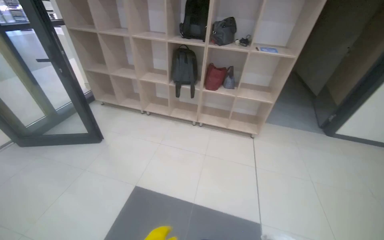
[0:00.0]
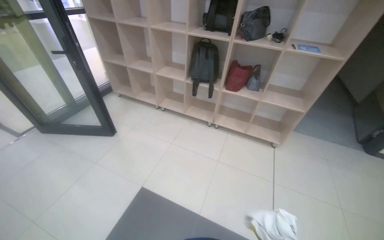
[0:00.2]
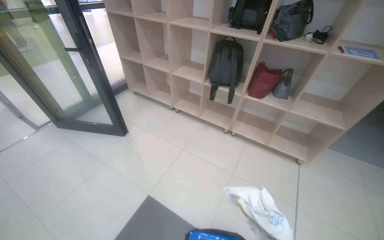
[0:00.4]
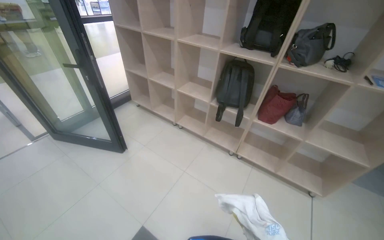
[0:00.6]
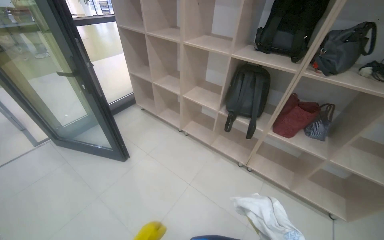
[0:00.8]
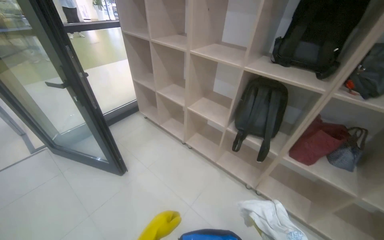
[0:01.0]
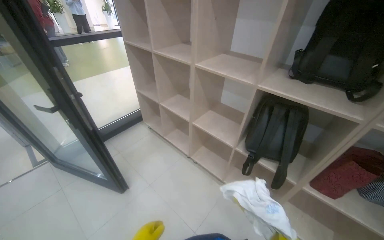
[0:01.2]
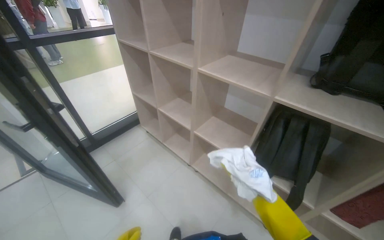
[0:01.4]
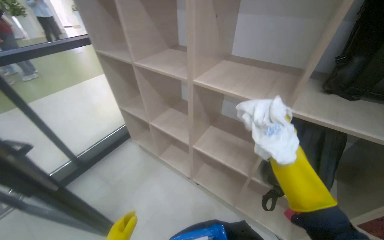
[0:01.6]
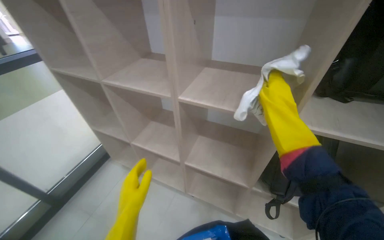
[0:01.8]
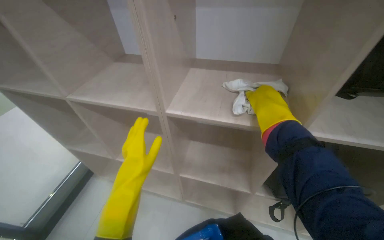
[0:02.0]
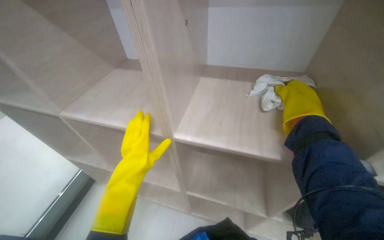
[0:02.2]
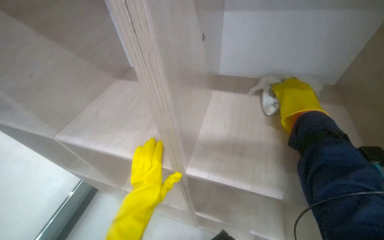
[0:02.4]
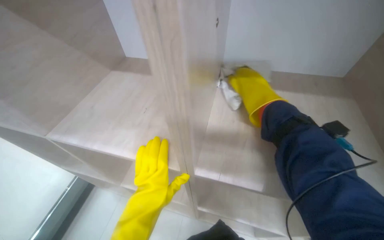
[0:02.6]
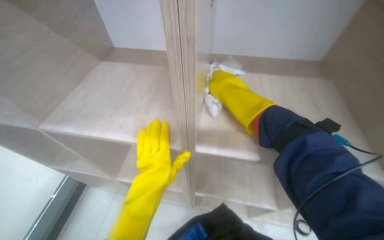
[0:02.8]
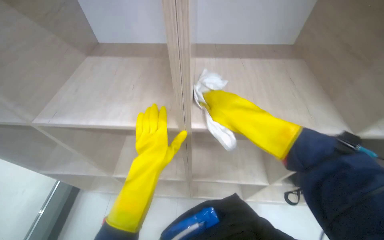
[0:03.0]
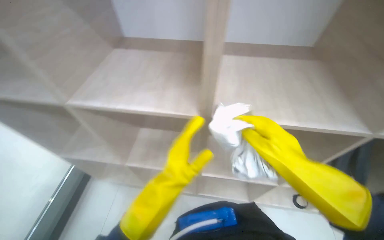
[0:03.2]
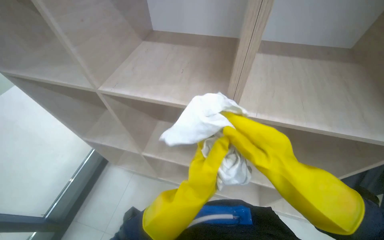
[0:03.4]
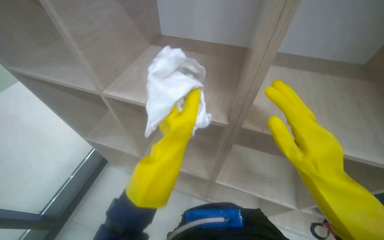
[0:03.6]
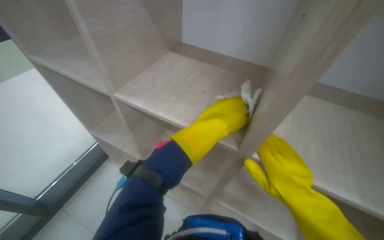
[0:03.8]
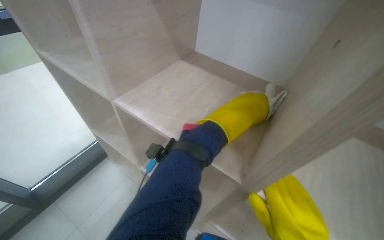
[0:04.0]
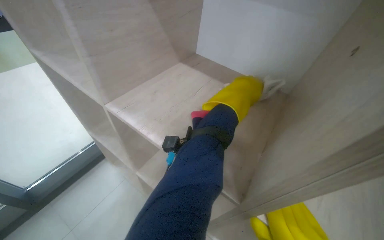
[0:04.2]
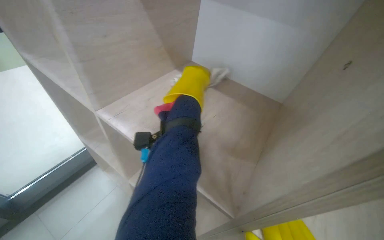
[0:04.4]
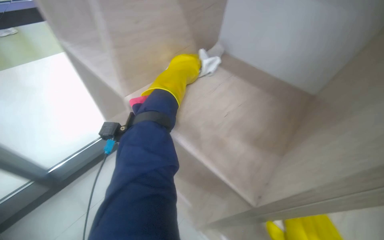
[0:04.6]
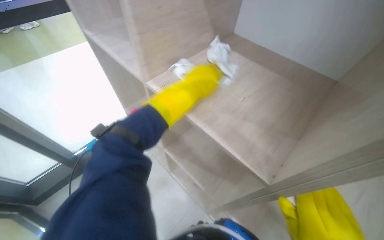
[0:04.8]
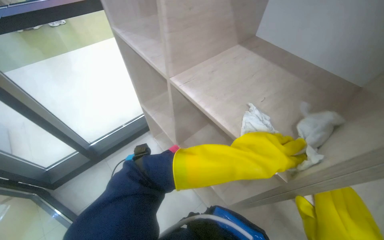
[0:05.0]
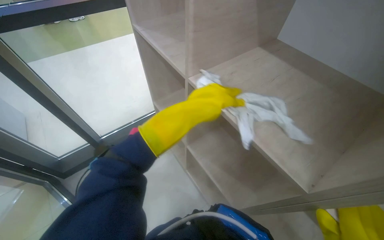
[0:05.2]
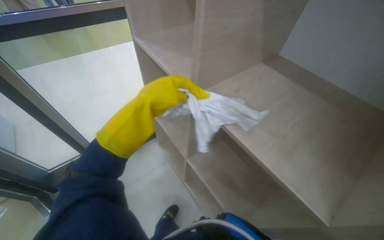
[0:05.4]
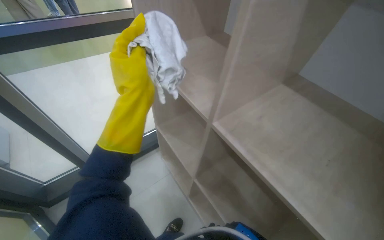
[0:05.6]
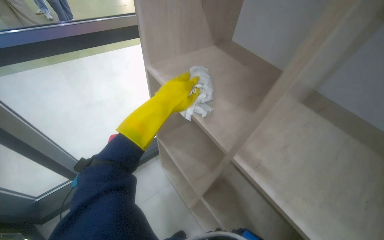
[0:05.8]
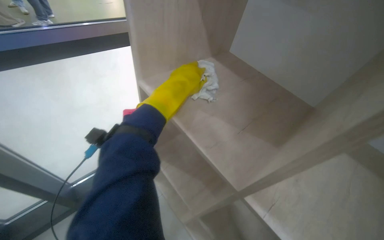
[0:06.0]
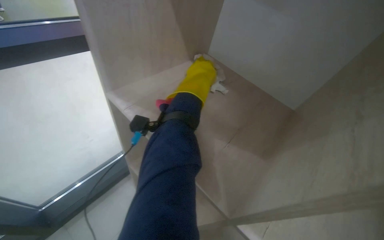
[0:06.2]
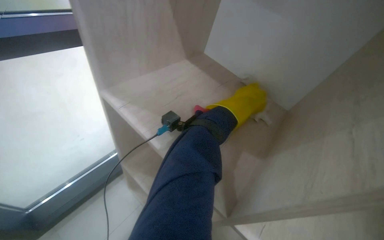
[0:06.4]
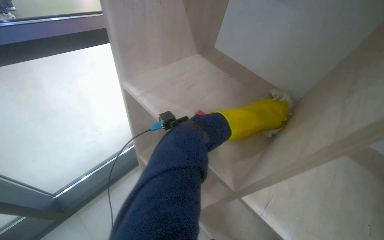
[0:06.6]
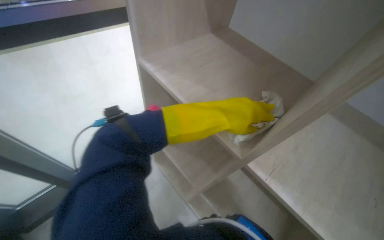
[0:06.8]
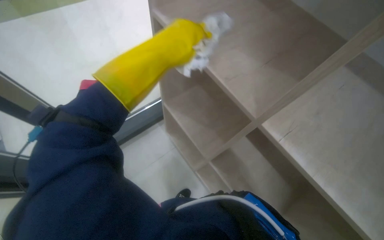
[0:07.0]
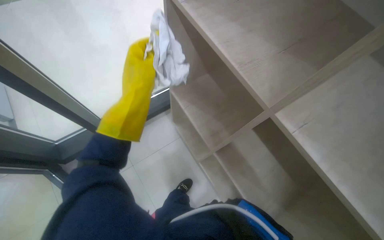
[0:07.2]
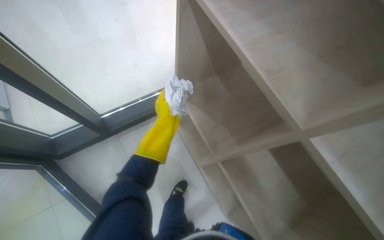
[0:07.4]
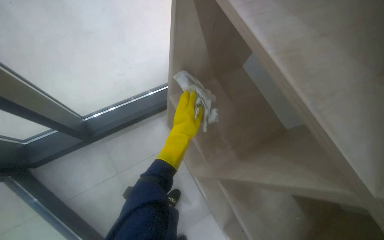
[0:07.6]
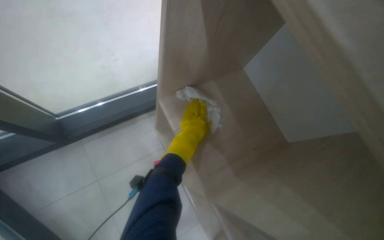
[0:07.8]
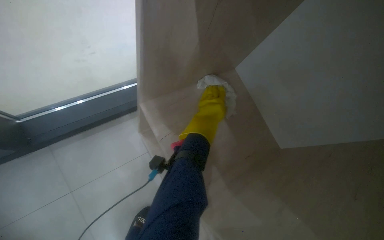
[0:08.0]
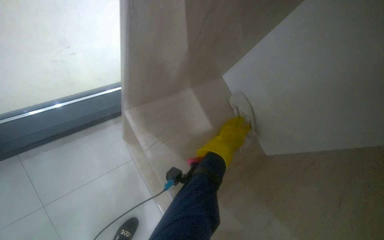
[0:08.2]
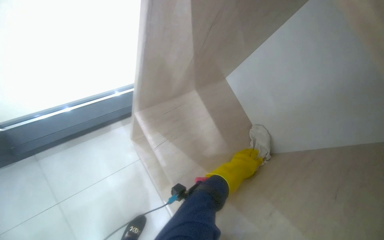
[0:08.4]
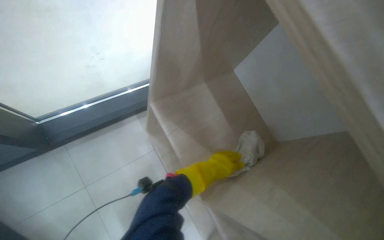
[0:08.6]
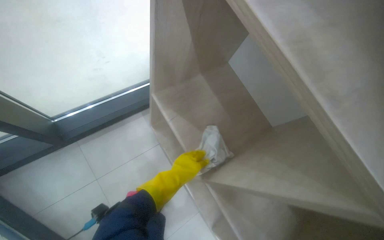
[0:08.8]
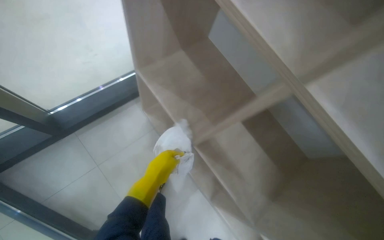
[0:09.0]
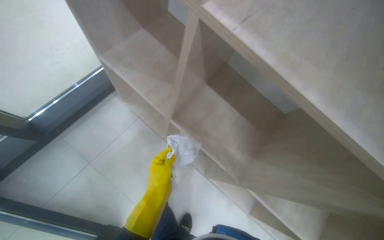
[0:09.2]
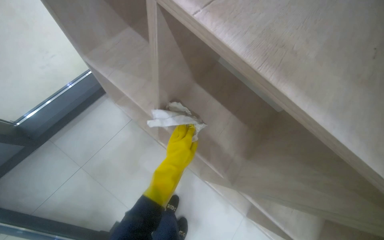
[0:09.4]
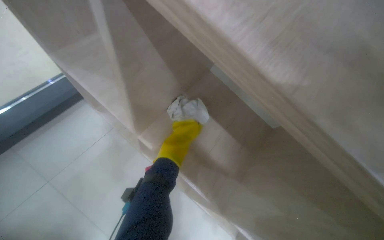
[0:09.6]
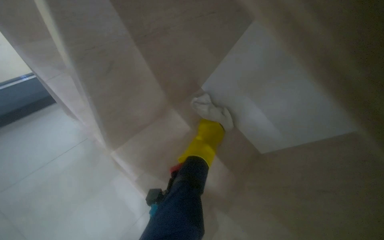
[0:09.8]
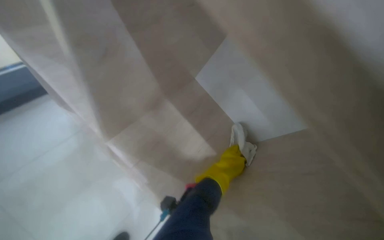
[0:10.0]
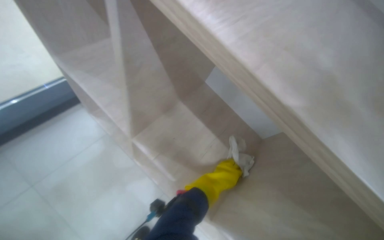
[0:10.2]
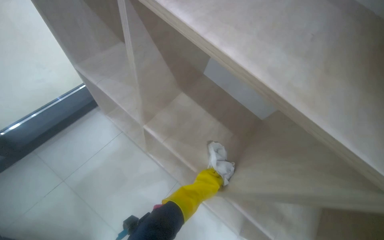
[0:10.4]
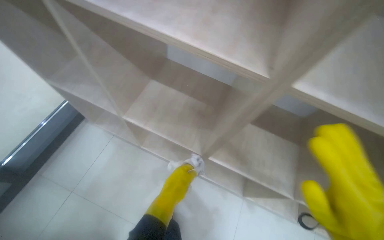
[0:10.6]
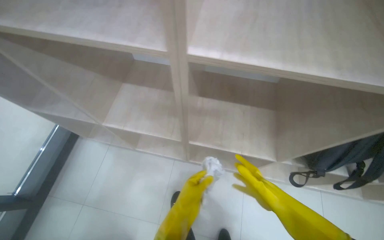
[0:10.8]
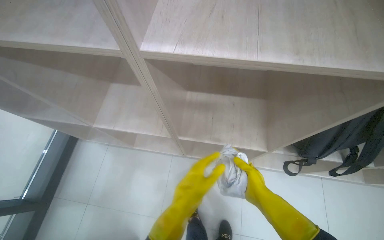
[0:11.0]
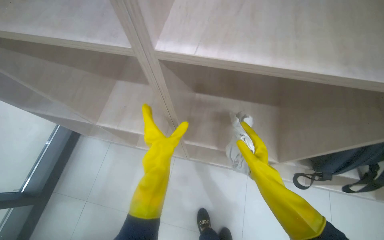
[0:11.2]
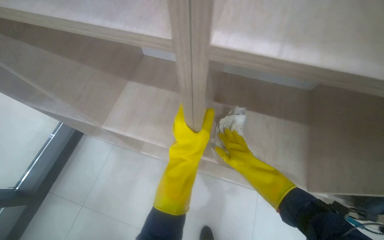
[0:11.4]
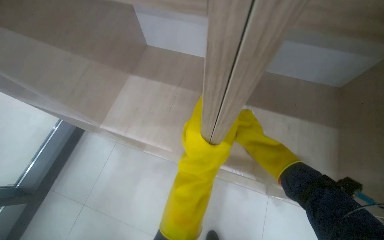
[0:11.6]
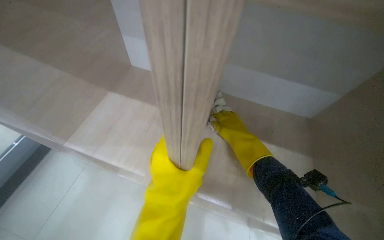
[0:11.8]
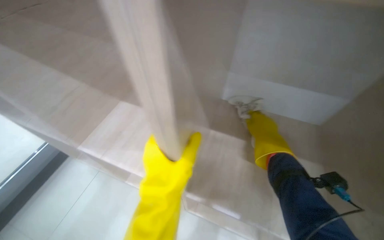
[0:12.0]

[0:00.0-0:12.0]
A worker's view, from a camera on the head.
Job: wiping surfaces.
The whole recording: Wiping shelves of cabinet. The worker wipes the shelves of a wooden cabinet with a white cloth.
0.0 to 1.6 s: The camera travels some 1.5 m. The head rotates about 20 degrees to the left.
1.6 to 3.0 s: The wearer looks about 35 degrees further to the right.
3.0 to 4.4 s: The left hand travels up the picture by about 35 cm.
6.0 to 7.6 s: The left hand moves farther from the camera and down the picture, roughly 25 cm, and travels to the right and back again, about 20 cm each way.
7.6 to 9.0 s: The view pans to the right by roughly 20 degrees. The left hand shifts approximately 20 cm down the picture and nearer to the camera, and travels to the right and back again, roughly 15 cm each way.
9.0 to 10.4 s: The left hand heads to the right and farther from the camera, covering about 35 cm.
10.4 to 12.0 s: Everything in view rotates approximately 25 degrees counterclockwise.

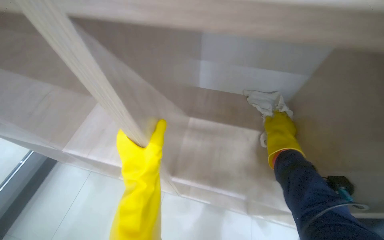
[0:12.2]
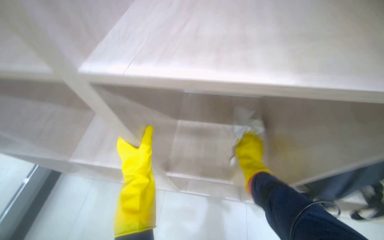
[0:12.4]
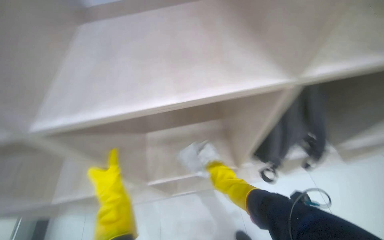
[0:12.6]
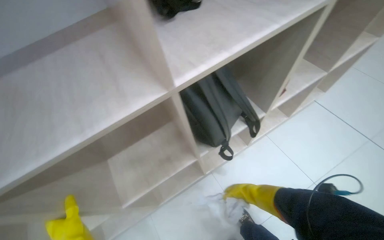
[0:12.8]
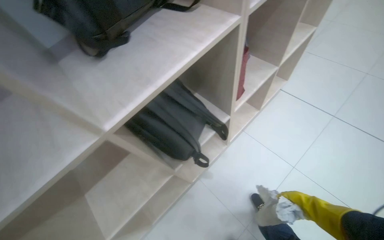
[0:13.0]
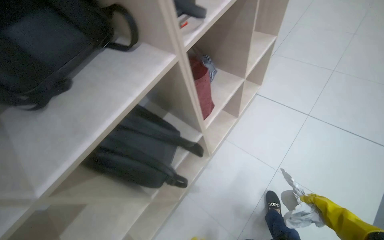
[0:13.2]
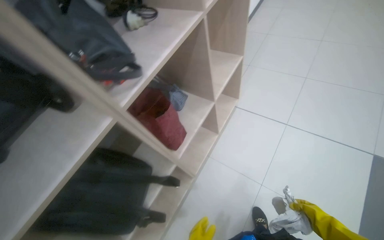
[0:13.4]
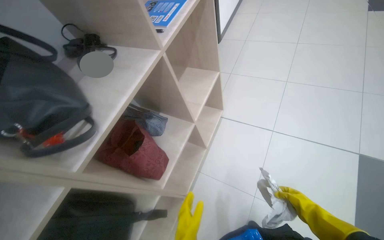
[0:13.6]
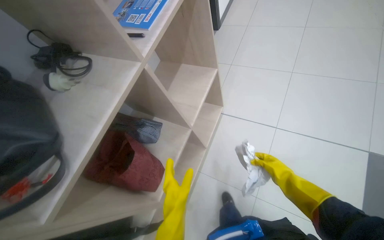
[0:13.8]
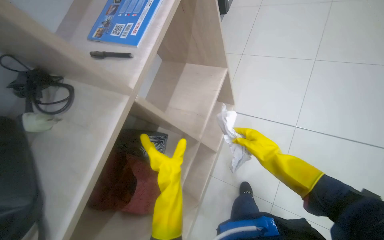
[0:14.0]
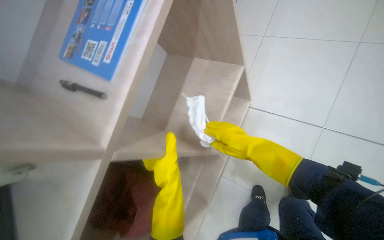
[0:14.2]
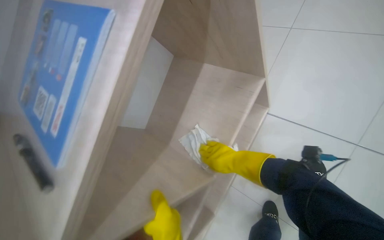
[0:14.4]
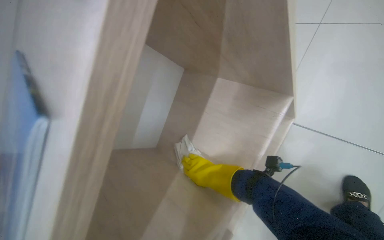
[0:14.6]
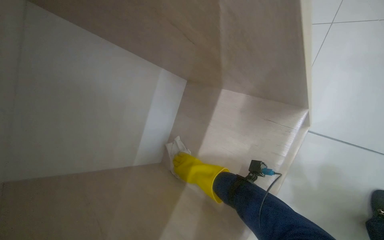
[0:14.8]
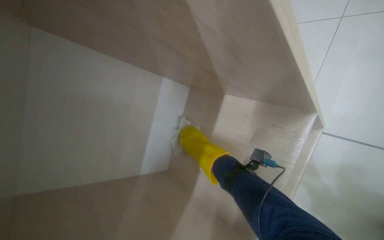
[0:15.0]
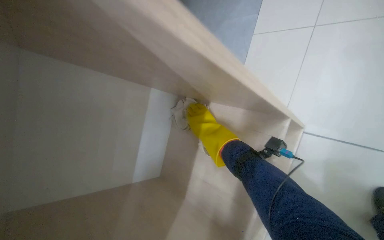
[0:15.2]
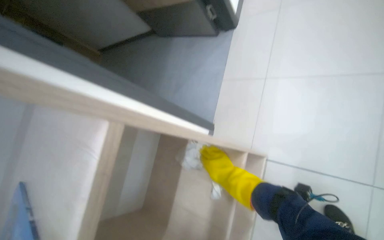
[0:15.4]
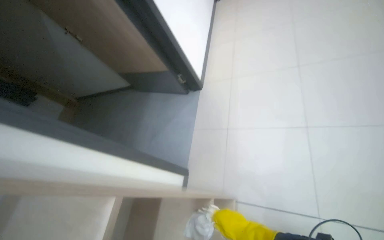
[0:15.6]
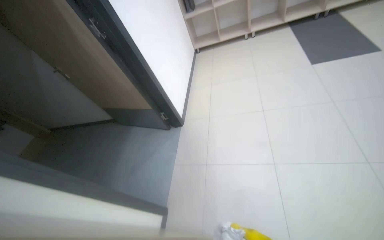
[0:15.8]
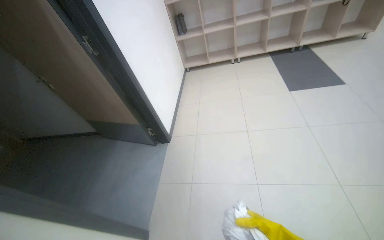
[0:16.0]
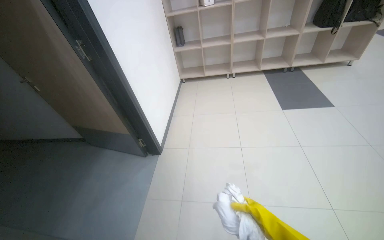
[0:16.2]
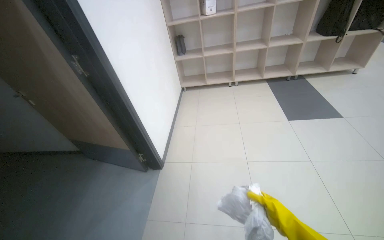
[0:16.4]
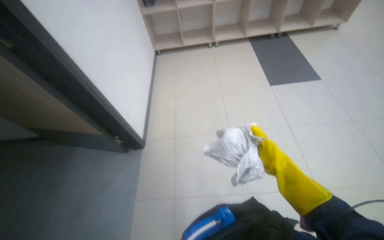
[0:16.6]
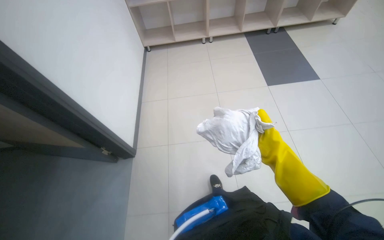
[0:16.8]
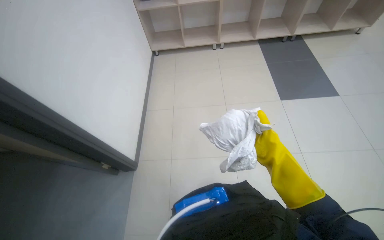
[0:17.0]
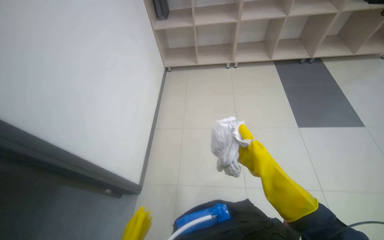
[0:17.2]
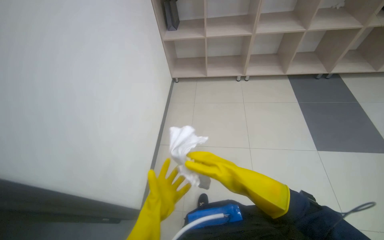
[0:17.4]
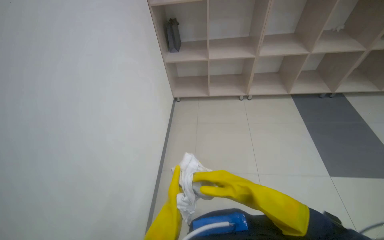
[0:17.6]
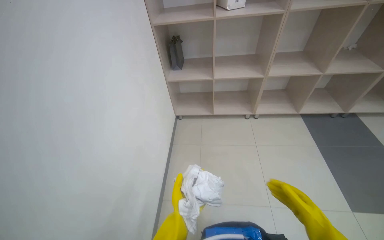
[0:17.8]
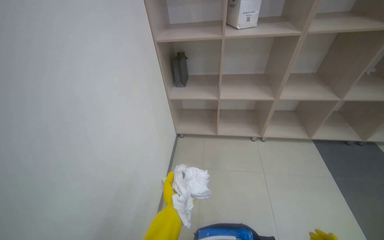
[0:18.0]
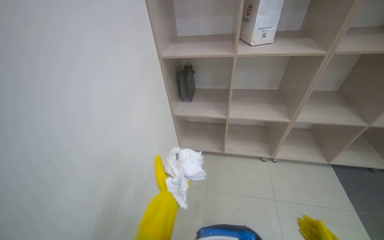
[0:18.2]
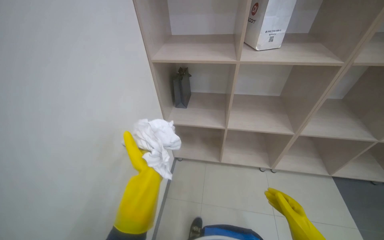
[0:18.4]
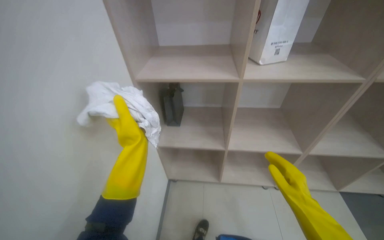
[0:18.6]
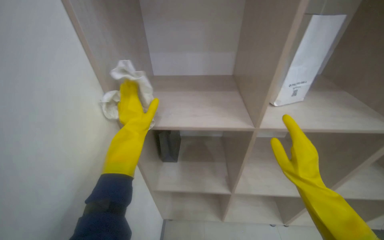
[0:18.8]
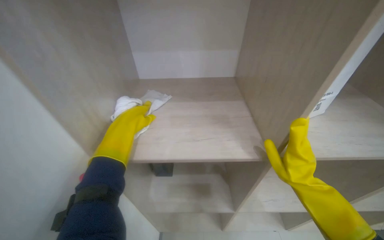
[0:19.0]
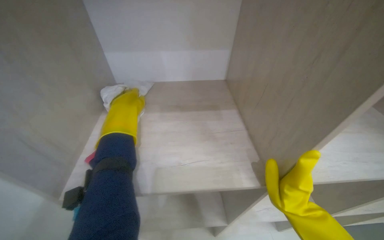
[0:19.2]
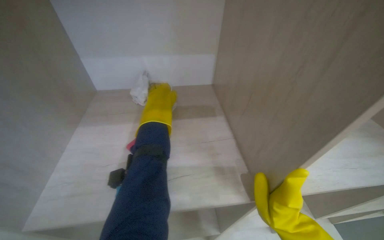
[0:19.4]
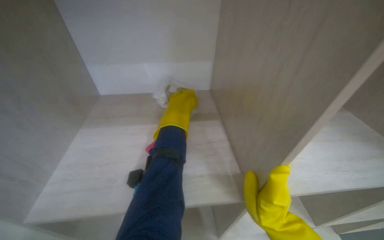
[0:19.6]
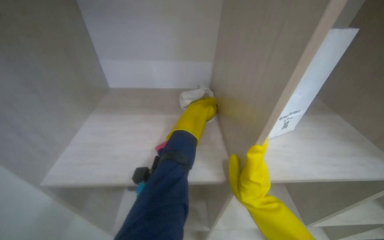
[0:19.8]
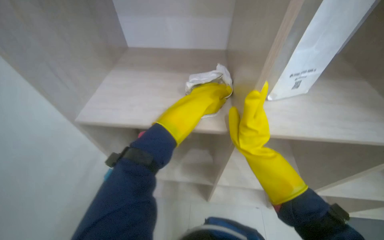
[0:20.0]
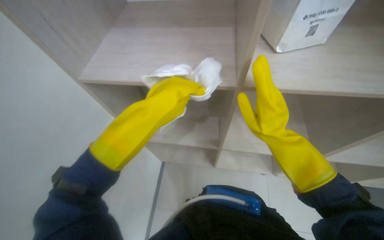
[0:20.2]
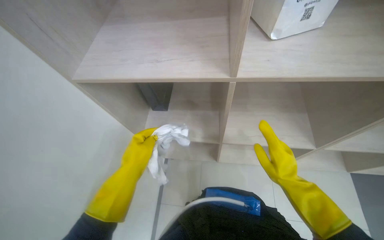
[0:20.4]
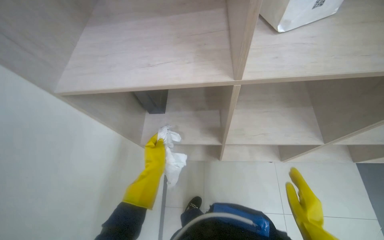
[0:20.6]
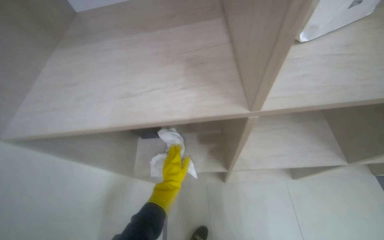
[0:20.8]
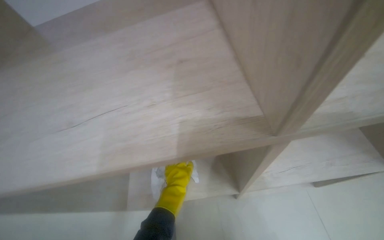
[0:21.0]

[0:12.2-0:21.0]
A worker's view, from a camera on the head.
Job: wiping surfaces.
The whole recording: Wiping shelves of cabinet. The worker wipes the shelves of a wooden cabinet with a white cloth.
12.2 to 13.6 s: The wearer moves roughly 90 cm. The wearer's head swings roughly 75 degrees to the right. The camera pitches upward, by approximately 20 degrees.
13.6 to 15.2 s: The wearer moves about 70 cm. The camera sweeps to the left, by some 25 degrees. The view tilts some 15 degrees downward.
15.2 to 16.6 s: The camera travels approximately 60 cm. The camera is aimed roughly 40 degrees further to the right. The wearer looks about 40 degrees further upward.
16.6 to 18.0 s: The head travels roughly 1 m. The camera pitches upward, by some 15 degrees.
18.0 to 19.6 s: The wearer moves some 90 cm. The camera sweeps to the right, by about 20 degrees.
19.6 to 21.0 s: The view tilts about 15 degrees downward. The left hand goes some 50 cm down the picture and farther from the camera.
